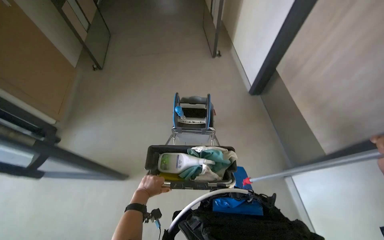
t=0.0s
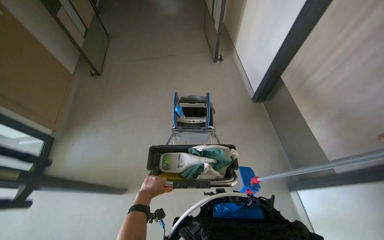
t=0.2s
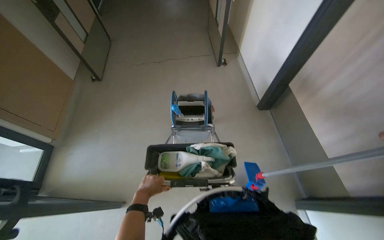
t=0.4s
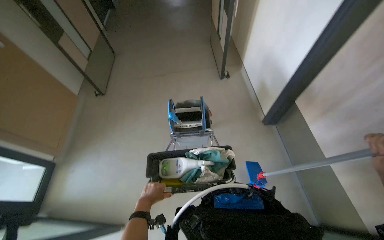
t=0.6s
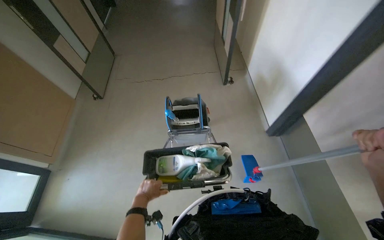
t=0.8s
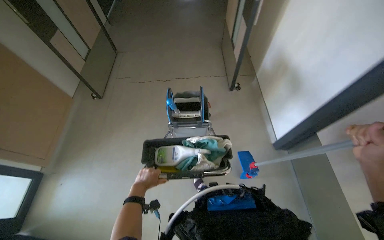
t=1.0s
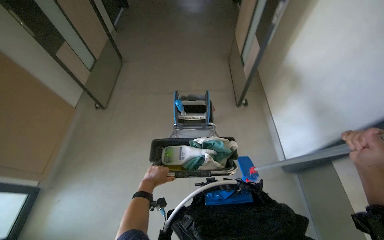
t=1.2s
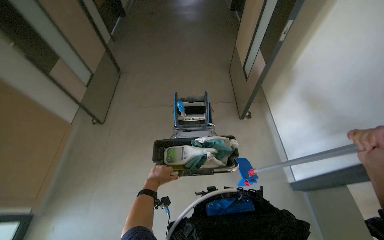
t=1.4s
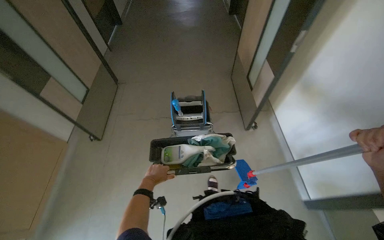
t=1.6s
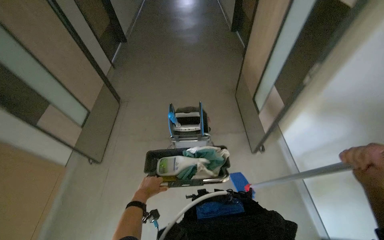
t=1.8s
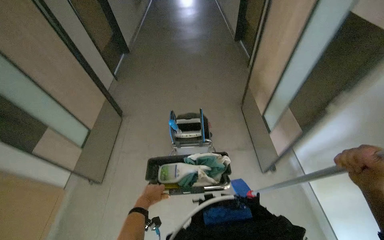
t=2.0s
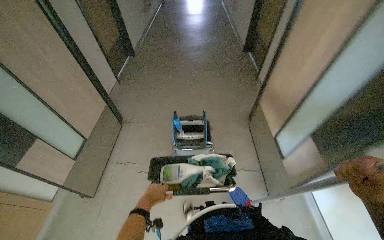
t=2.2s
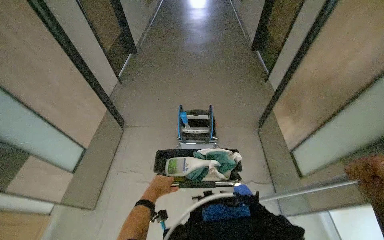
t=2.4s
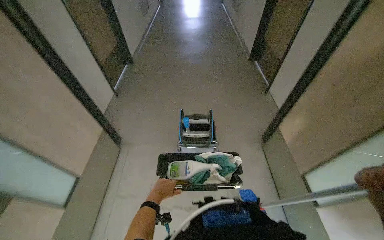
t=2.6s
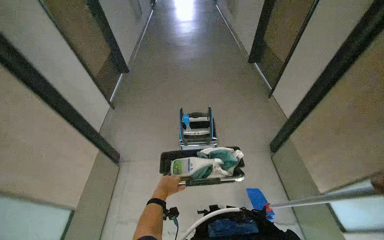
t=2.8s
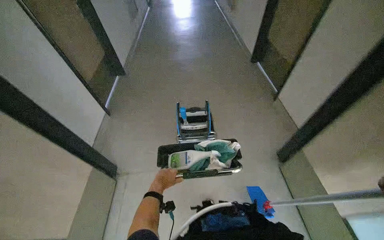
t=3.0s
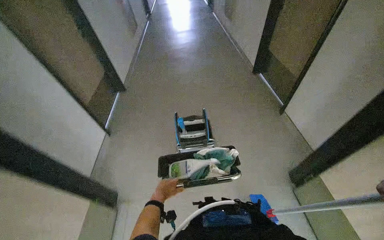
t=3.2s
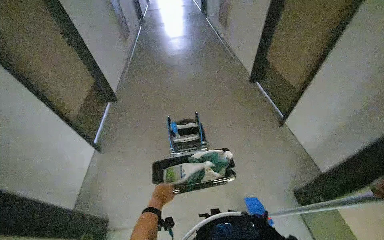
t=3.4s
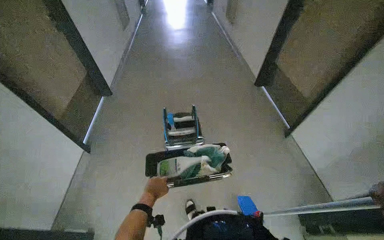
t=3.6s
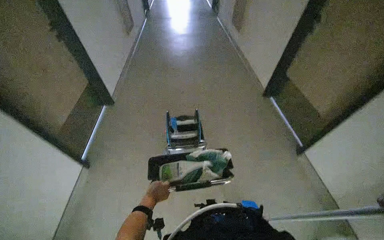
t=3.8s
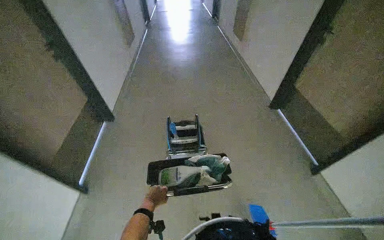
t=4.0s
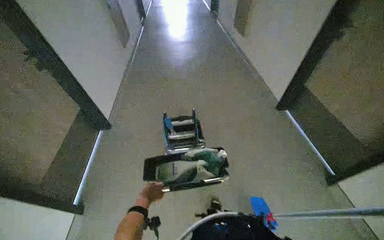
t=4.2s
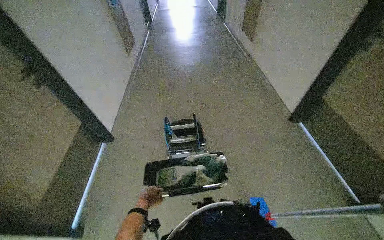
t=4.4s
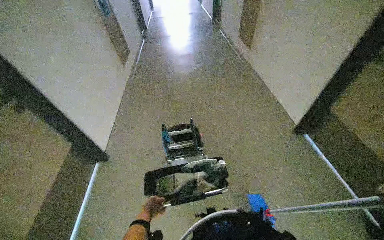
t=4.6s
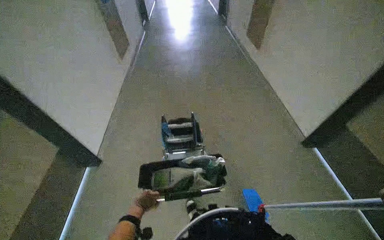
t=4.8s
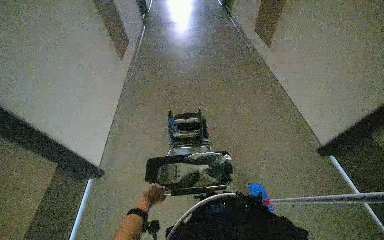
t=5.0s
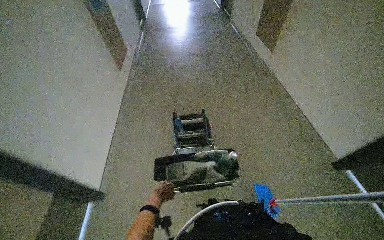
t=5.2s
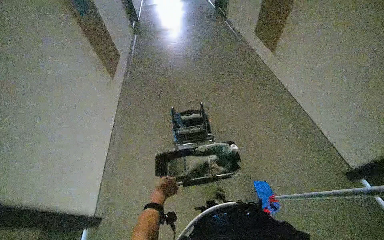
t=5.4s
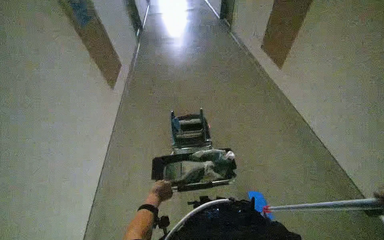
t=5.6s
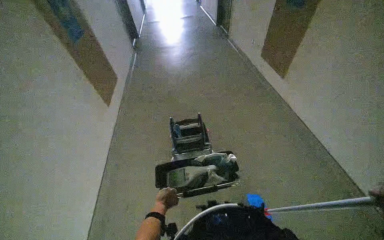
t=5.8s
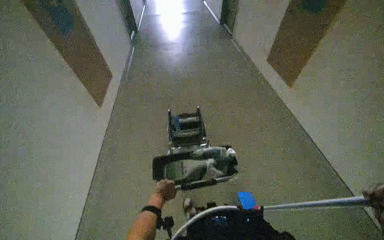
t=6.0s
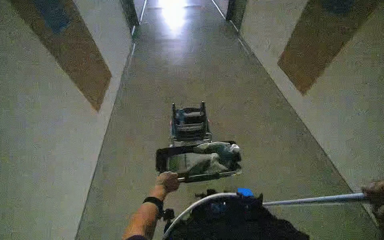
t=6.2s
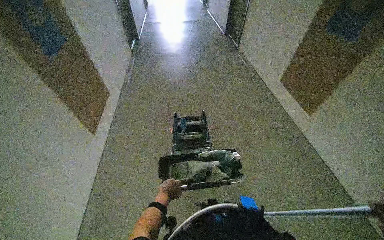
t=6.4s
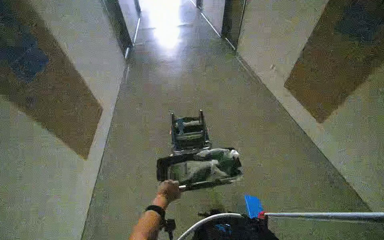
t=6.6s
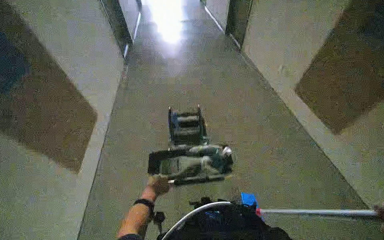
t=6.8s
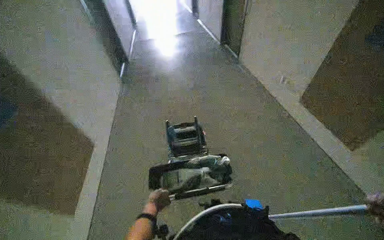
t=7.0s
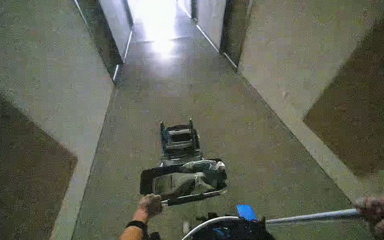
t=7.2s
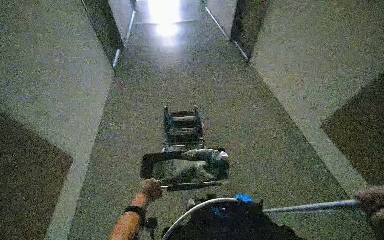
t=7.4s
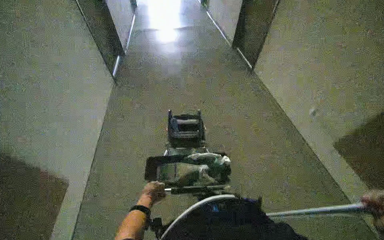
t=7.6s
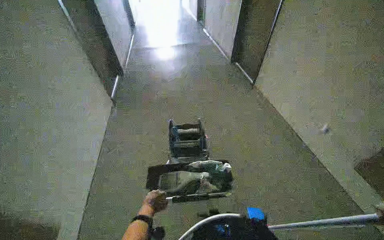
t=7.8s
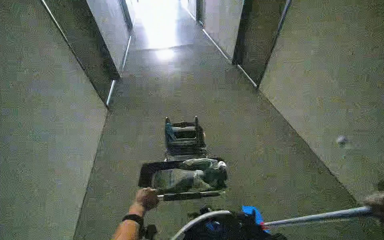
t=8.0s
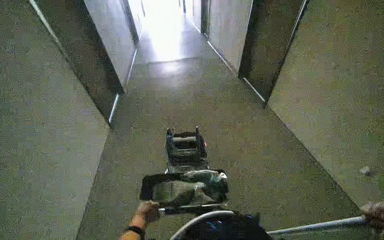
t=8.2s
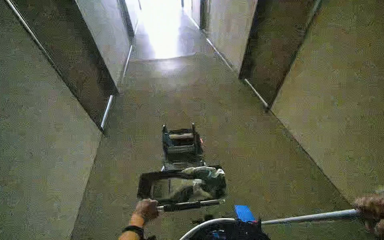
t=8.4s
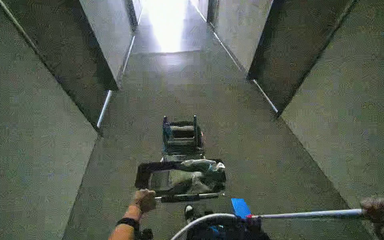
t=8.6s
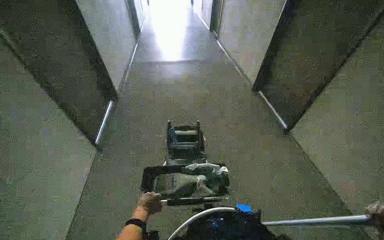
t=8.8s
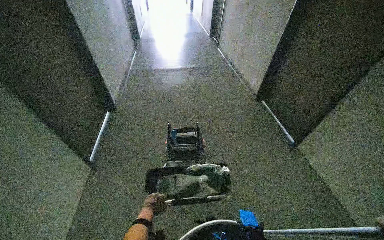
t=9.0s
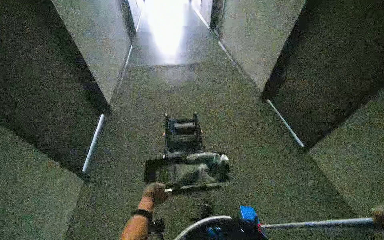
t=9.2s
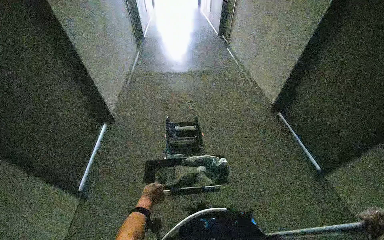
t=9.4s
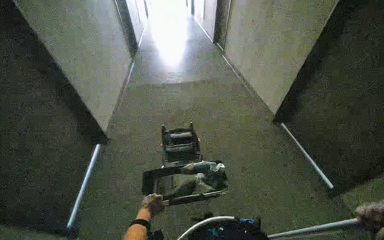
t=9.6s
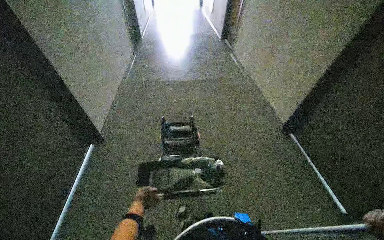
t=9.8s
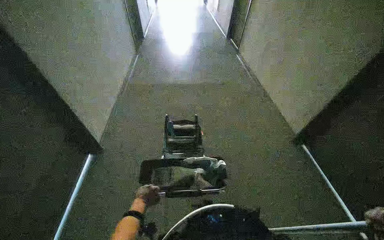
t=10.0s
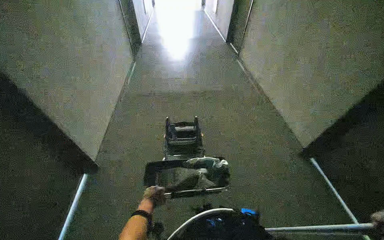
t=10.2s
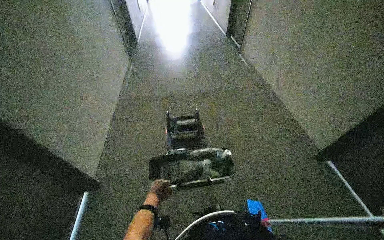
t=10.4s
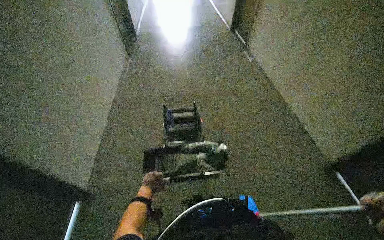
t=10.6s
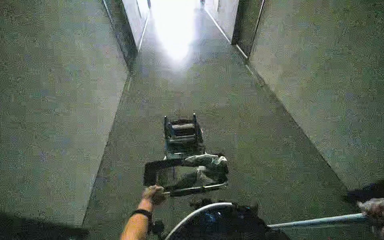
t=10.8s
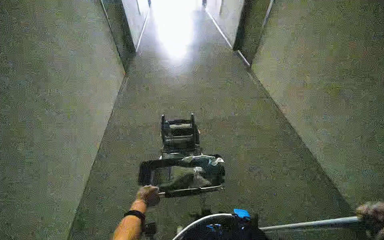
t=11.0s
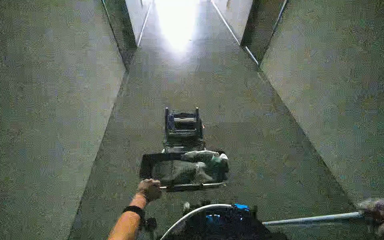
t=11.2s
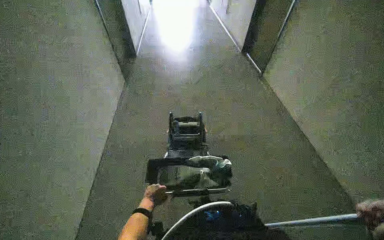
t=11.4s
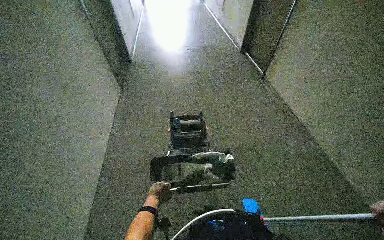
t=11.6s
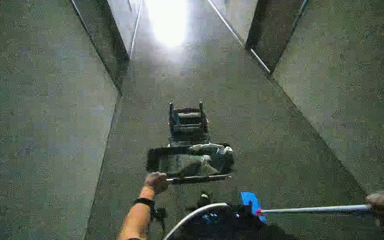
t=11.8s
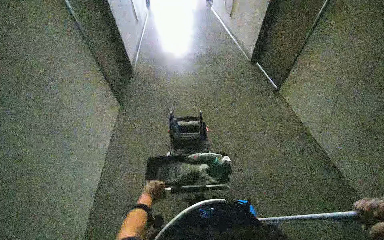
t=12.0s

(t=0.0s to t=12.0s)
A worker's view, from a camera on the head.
Job: organizing items.
The whole recording: Pushing cleaning cart down hallway. The worker pushes the cleaning cart down the hallway.
t=0.0s - t=1.6s: The left hand goes roughly 10 cm farther from the camera.

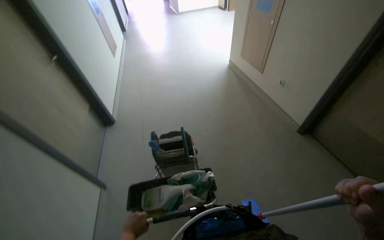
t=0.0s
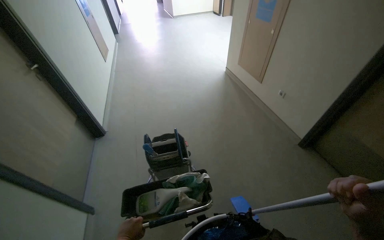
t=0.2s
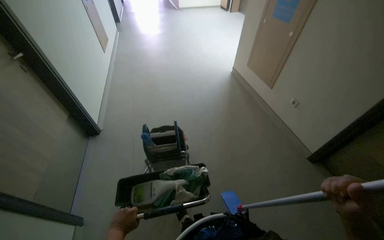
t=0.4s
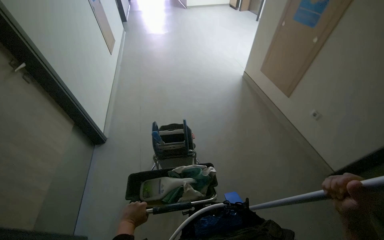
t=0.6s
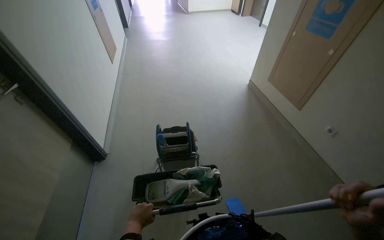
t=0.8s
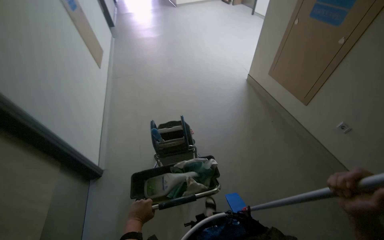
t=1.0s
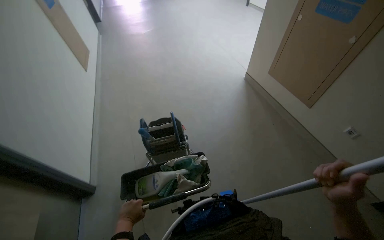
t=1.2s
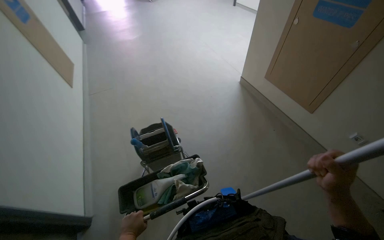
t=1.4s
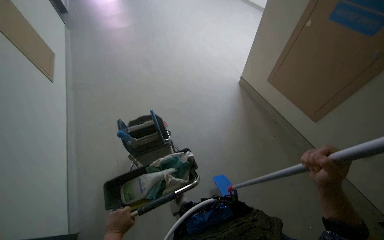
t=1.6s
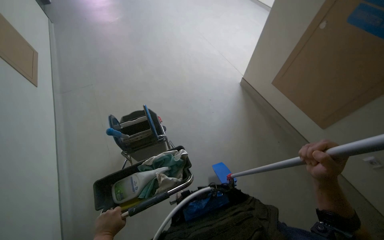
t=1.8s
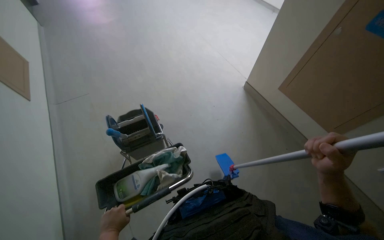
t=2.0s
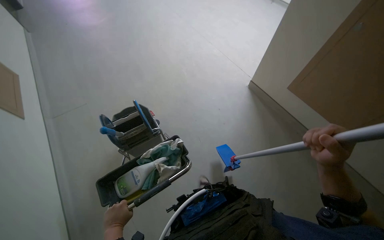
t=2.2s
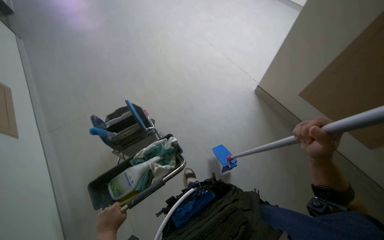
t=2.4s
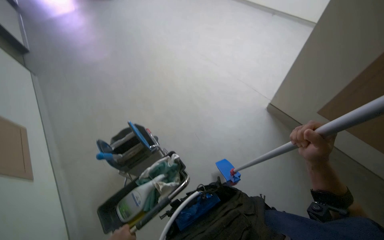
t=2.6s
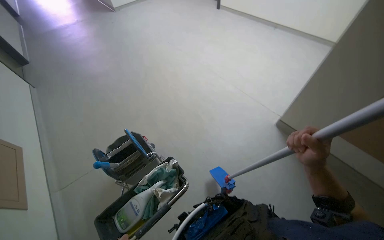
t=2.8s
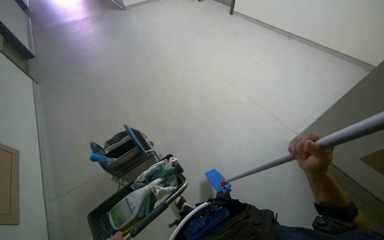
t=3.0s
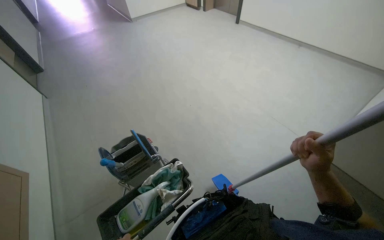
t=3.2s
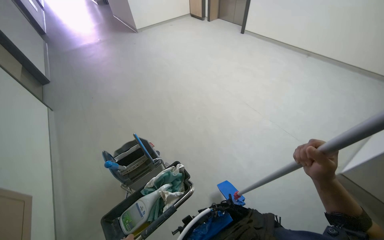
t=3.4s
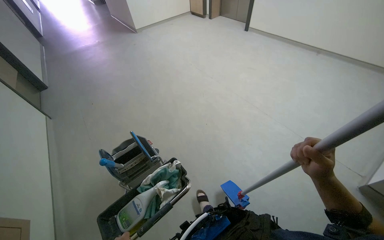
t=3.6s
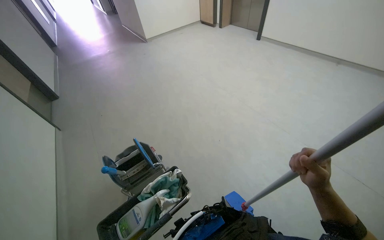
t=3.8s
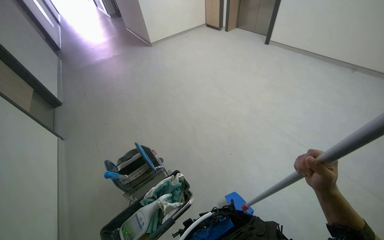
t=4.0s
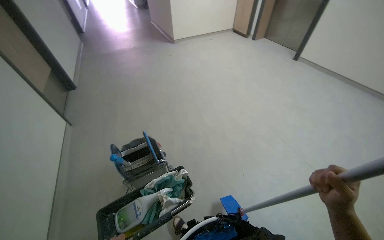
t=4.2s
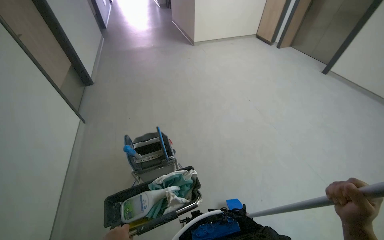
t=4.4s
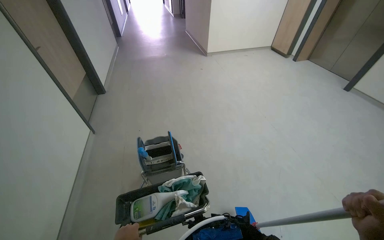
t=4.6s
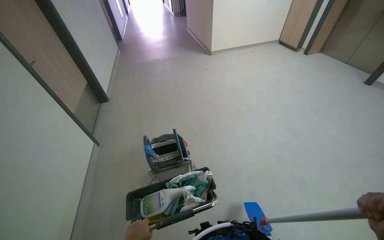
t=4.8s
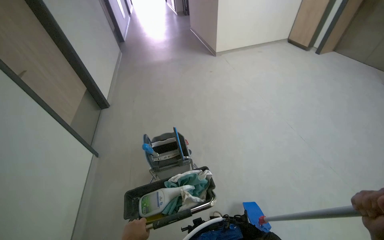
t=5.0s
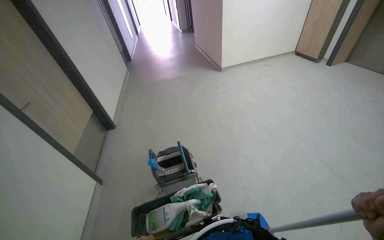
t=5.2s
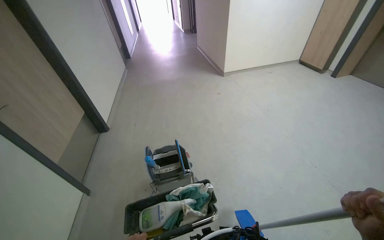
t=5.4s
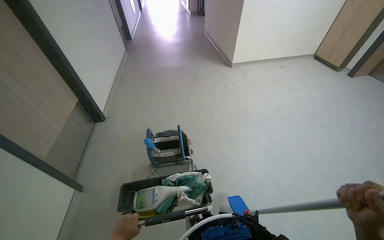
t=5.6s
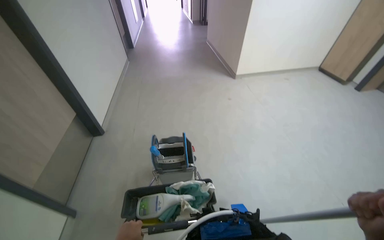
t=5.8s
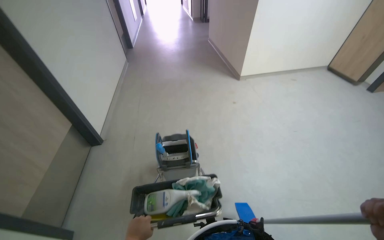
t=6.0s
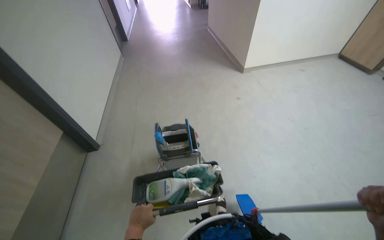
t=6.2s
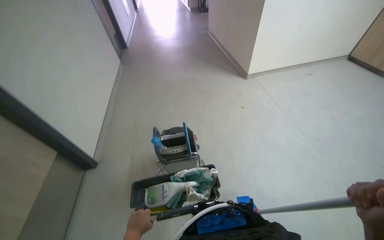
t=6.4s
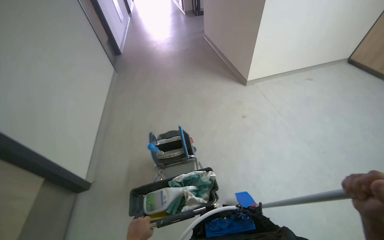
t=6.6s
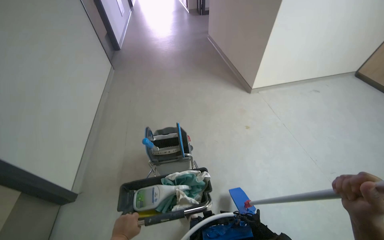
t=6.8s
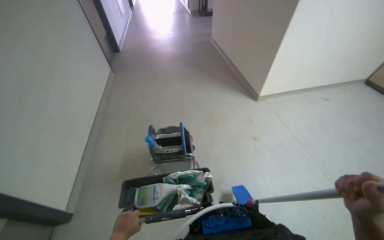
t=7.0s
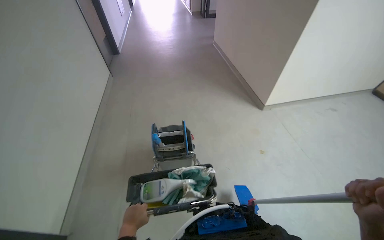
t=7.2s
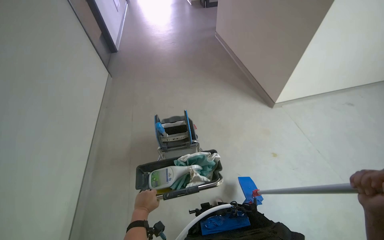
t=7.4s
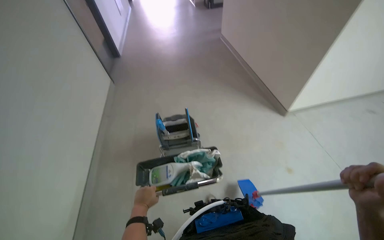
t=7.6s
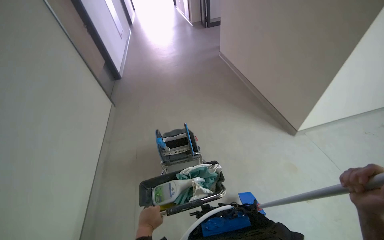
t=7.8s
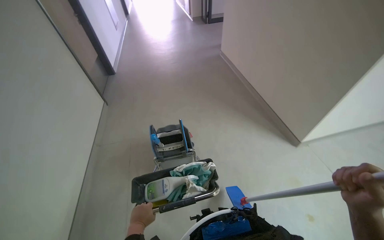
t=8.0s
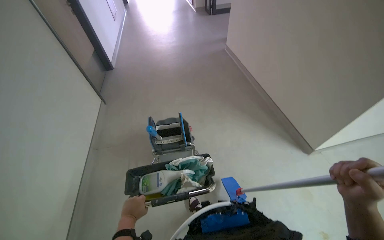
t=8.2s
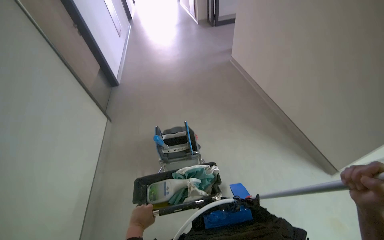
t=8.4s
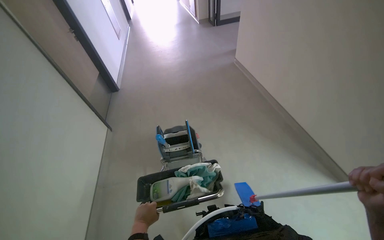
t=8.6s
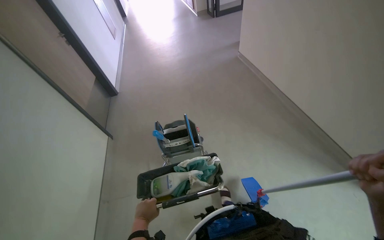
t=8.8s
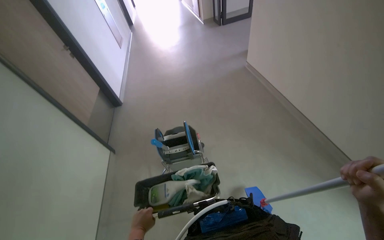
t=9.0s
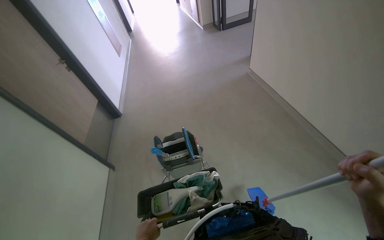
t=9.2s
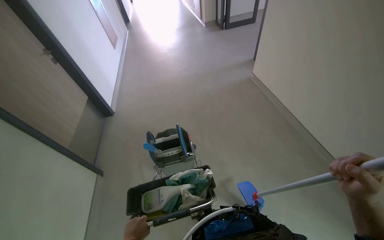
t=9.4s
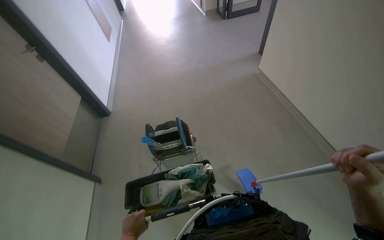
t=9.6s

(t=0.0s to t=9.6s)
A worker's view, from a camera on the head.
Job: organizing items.
The whole recording: Pushing cleaning cart down hallway. The worker pushes the cleaning cart down the hallway.
t=3.2s - t=4.8s: The wearer's head swings approximately 25 degrees to the left.
